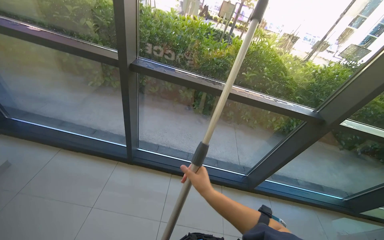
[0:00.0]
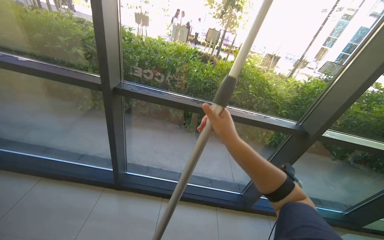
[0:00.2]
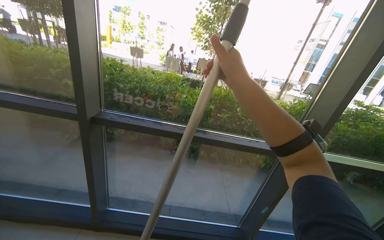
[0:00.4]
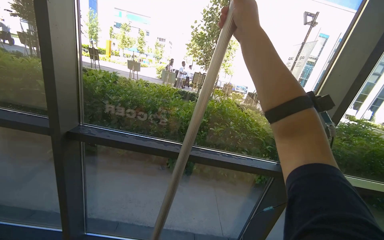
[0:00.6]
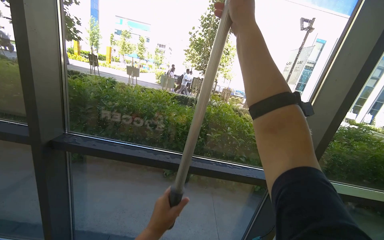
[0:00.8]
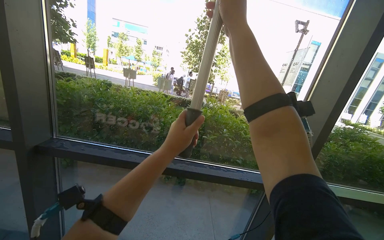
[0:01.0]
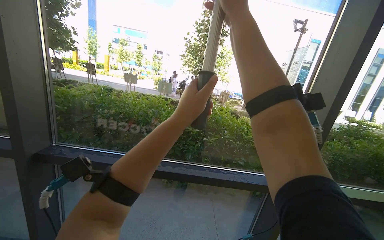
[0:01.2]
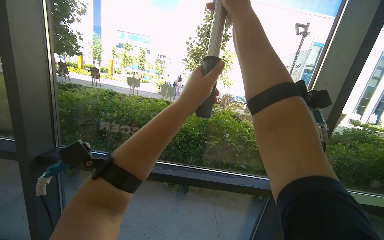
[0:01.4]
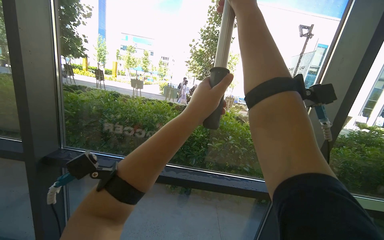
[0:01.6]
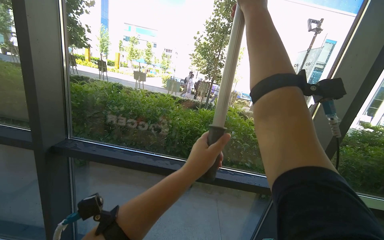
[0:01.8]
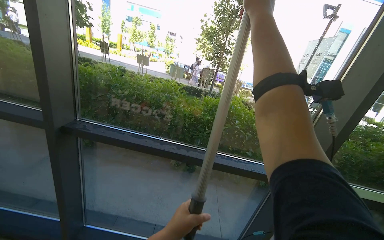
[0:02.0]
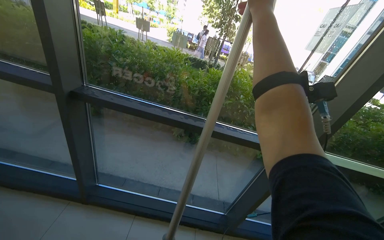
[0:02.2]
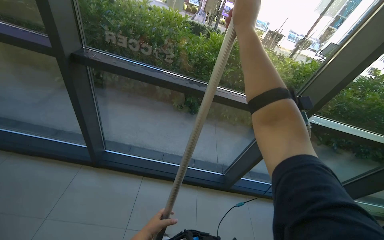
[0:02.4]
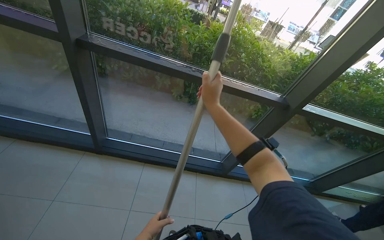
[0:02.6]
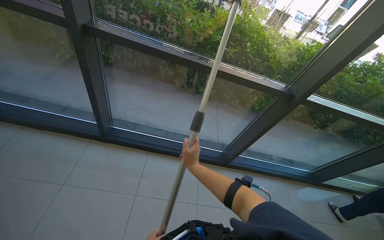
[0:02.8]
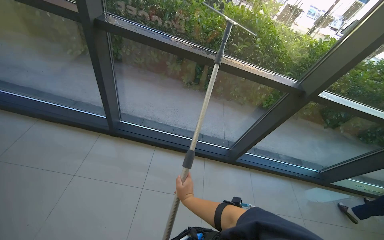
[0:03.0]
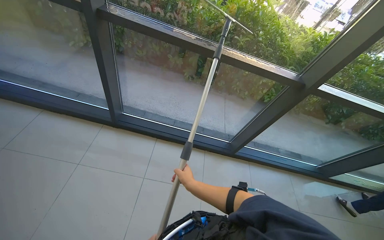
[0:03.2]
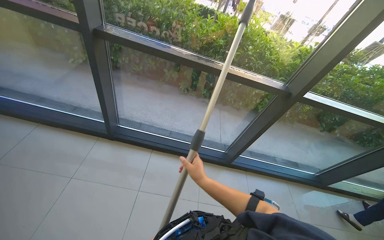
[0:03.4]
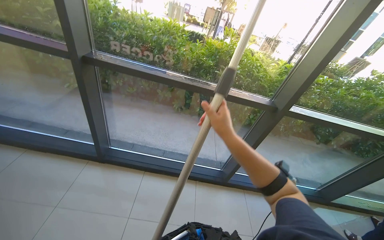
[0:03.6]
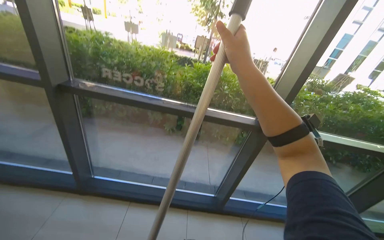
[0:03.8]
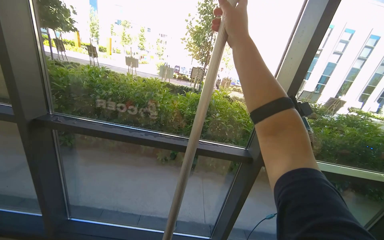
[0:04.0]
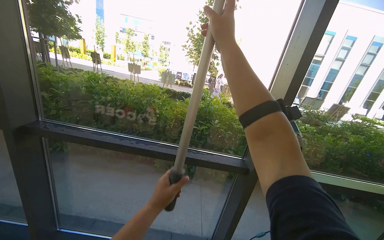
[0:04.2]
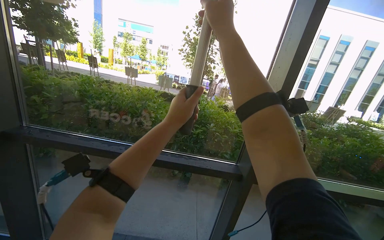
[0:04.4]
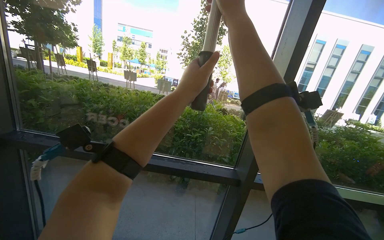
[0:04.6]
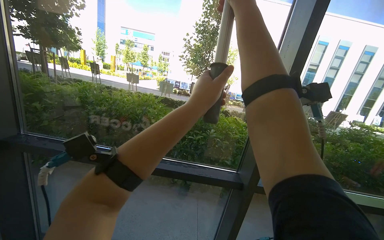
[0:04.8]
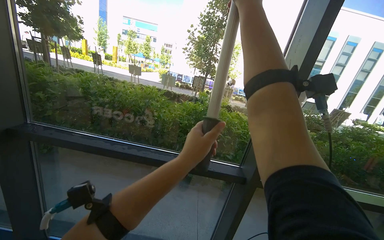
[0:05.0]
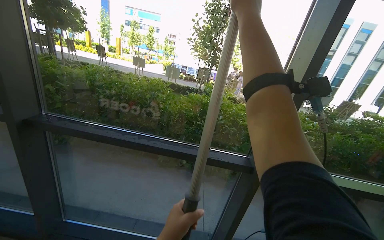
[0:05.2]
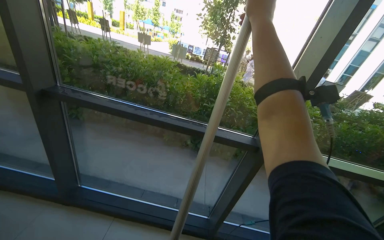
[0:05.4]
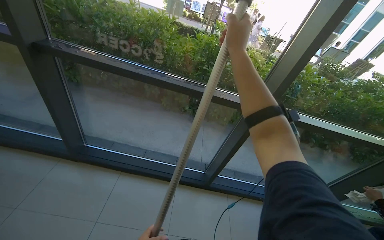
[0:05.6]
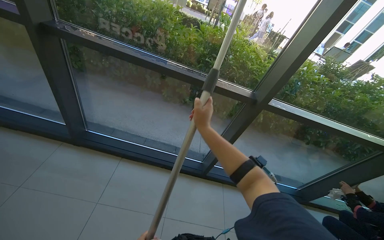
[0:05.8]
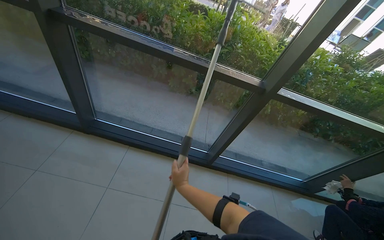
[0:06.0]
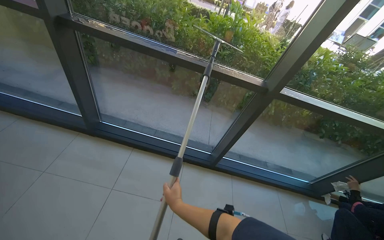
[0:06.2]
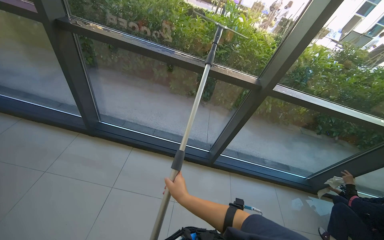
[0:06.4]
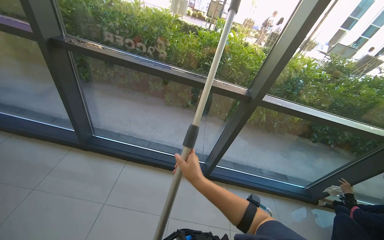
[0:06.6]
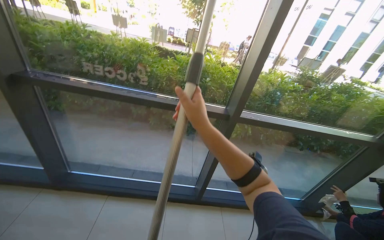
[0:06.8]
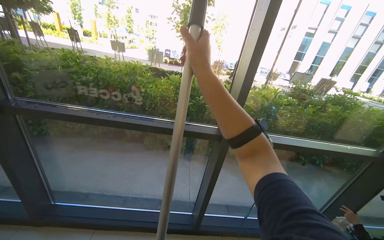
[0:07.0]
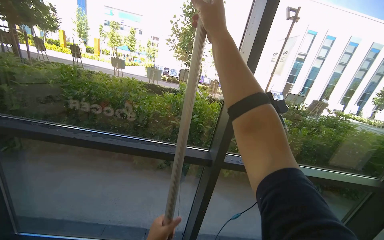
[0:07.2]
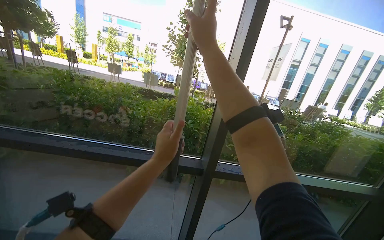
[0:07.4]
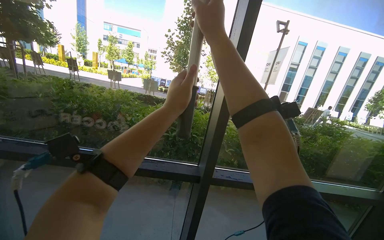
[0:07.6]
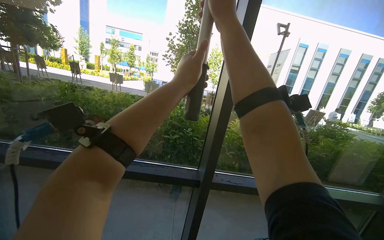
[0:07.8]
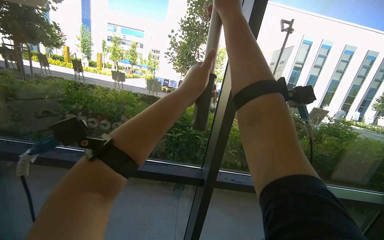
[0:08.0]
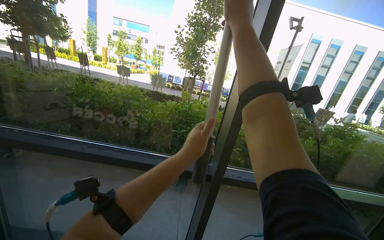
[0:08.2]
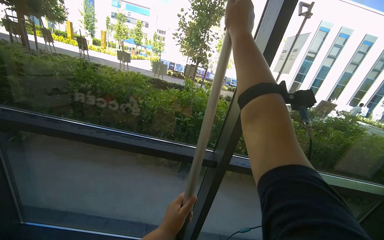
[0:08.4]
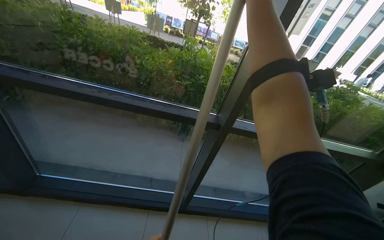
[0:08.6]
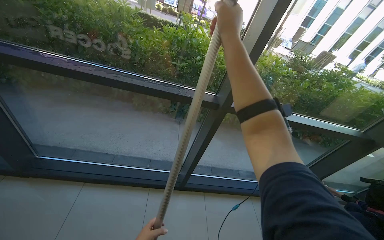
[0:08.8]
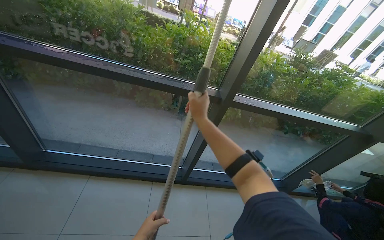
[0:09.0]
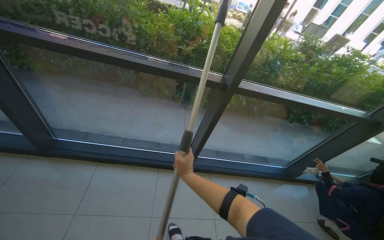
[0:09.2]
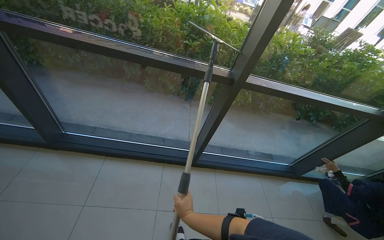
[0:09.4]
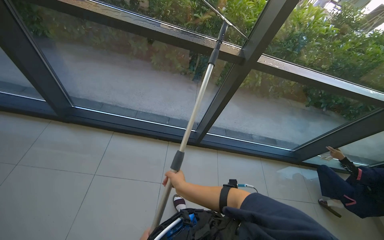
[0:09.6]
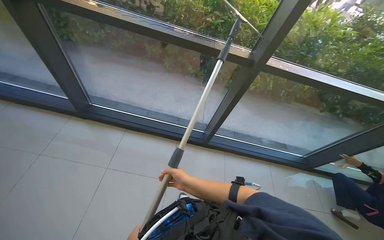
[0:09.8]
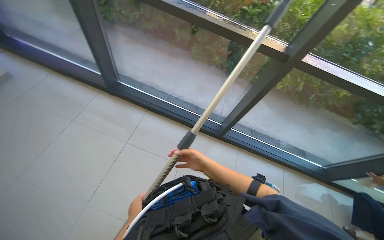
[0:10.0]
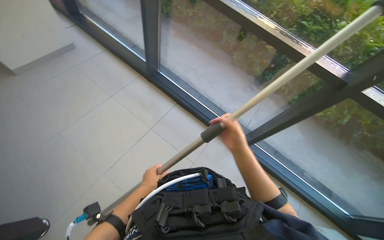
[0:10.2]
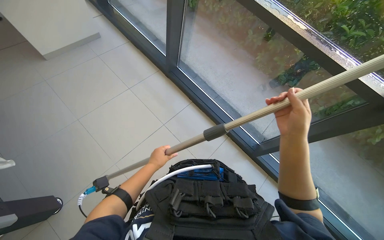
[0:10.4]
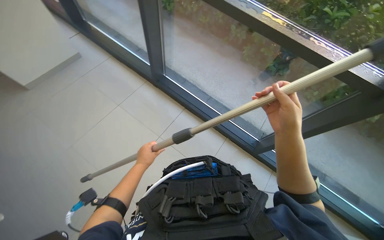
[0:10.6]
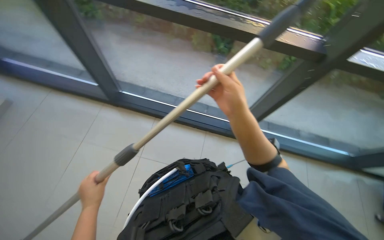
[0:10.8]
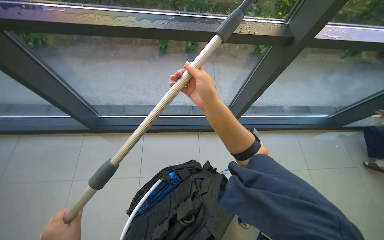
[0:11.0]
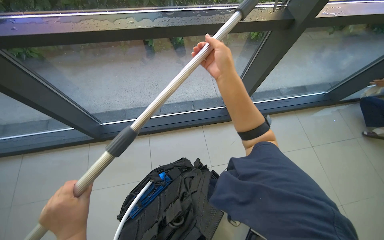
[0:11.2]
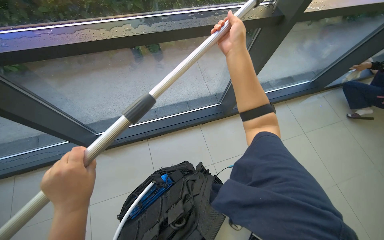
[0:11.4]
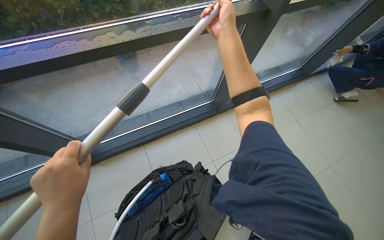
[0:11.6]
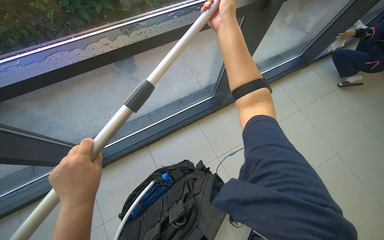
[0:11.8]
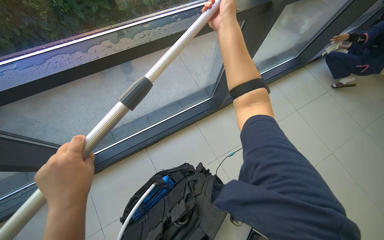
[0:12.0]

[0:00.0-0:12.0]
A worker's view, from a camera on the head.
Job: cleaning windows.
The whole recording: Cleaning glass panels and frames. The worker cleans the glass panels and their frames using a squeegee on a pole and a cloth.
0:00.0 to 0:01.6: The camera pitches upward, by approximately 25 degrees. The right hand heads up the picture and to the right, covering approximately 80 cm.
0:01.6 to 0:03.0: The view tilts roughly 35 degrees downward. The right hand heads down the picture and to the left, covering roughly 90 cm.
0:03.0 to 0:04.4: The camera travels to the right, some 50 cm. The view tilts approximately 30 degrees upward.
0:04.4 to 0:06.0: The camera pitches downward, by approximately 30 degrees.
0:06.0 to 0:07.6: The view tips upward by roughly 30 degrees. The right hand is displaced up the picture and to the right by approximately 90 cm.
0:07.6 to 0:09.0: The view tilts roughly 25 degrees downward. The right hand is displaced down the picture by roughly 40 cm.
0:09.0 to 0:10.4: The head turns to the left by approximately 50 degrees. The view tips downward by roughly 15 degrees.
0:10.4 to 0:12.0: The head rotates some 50 degrees to the right.

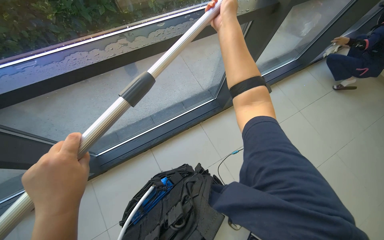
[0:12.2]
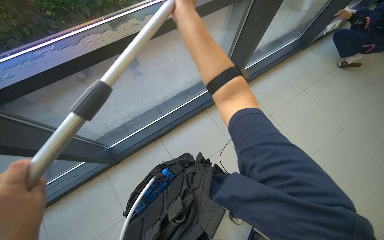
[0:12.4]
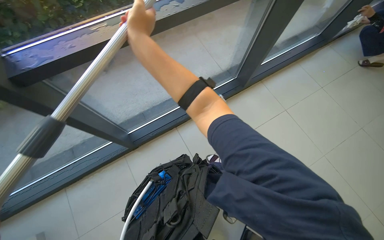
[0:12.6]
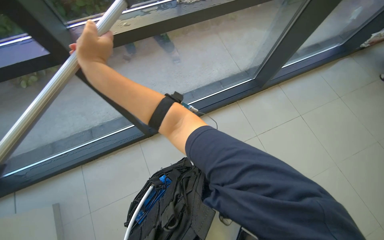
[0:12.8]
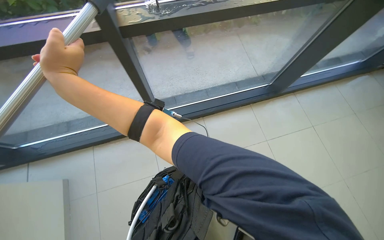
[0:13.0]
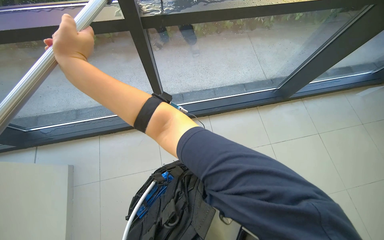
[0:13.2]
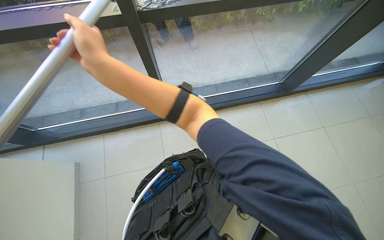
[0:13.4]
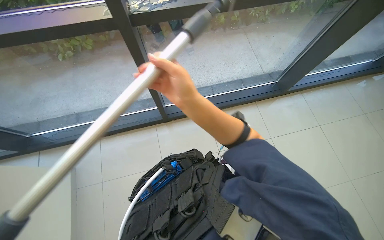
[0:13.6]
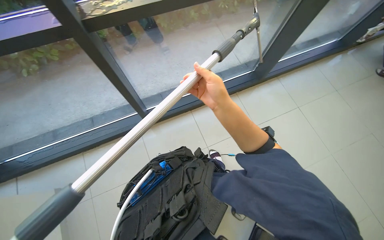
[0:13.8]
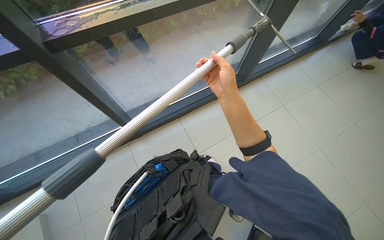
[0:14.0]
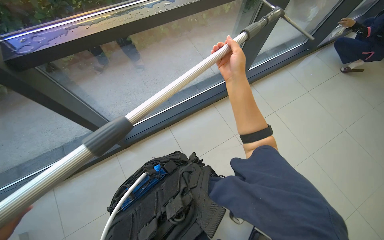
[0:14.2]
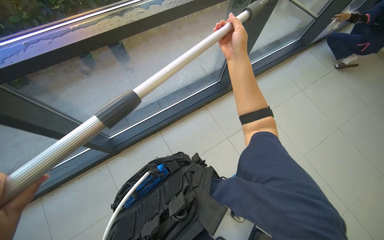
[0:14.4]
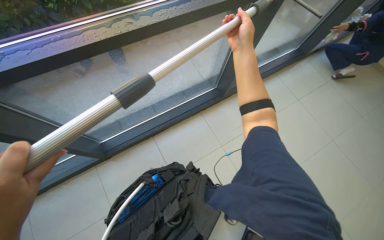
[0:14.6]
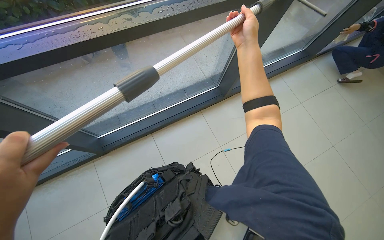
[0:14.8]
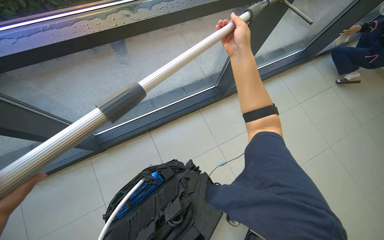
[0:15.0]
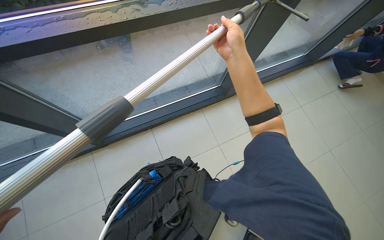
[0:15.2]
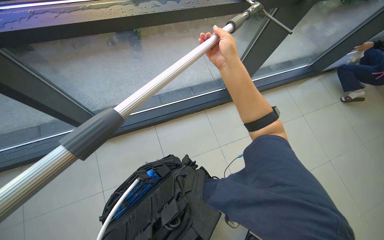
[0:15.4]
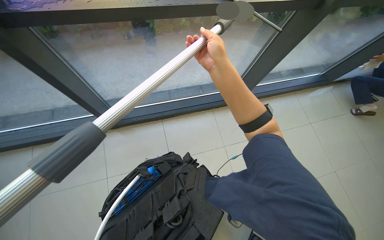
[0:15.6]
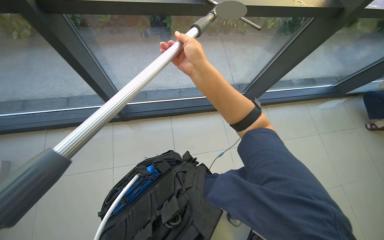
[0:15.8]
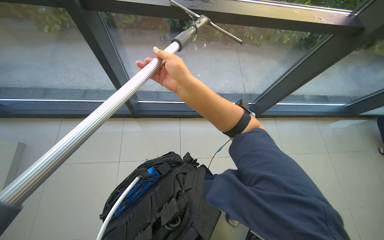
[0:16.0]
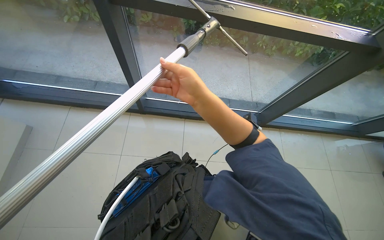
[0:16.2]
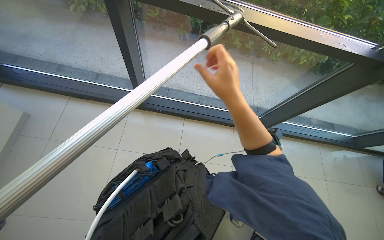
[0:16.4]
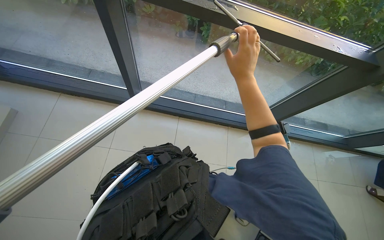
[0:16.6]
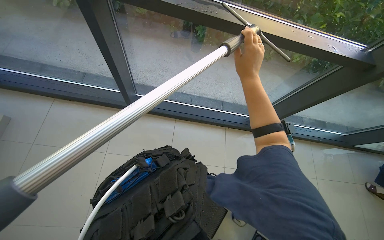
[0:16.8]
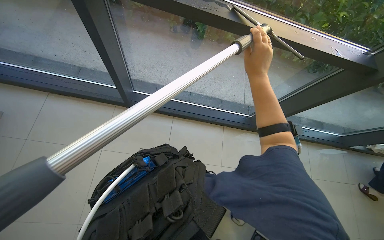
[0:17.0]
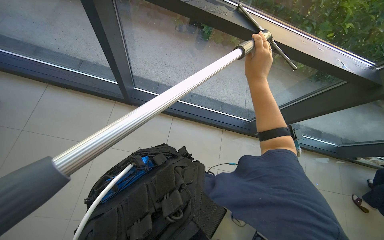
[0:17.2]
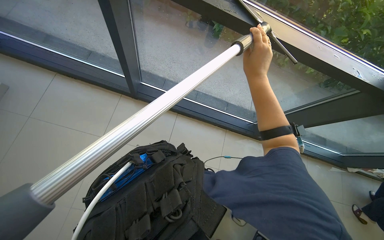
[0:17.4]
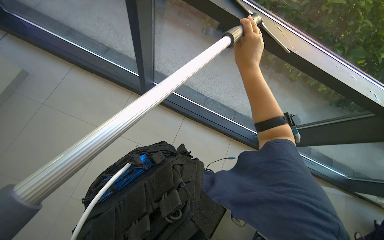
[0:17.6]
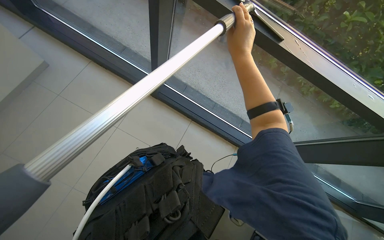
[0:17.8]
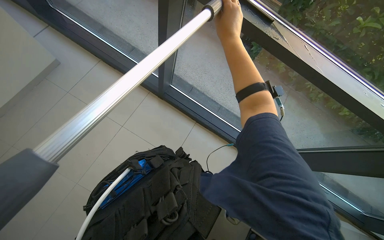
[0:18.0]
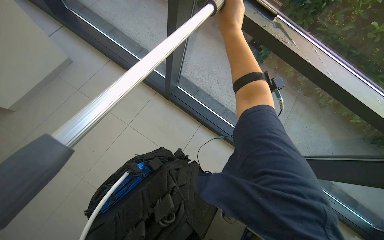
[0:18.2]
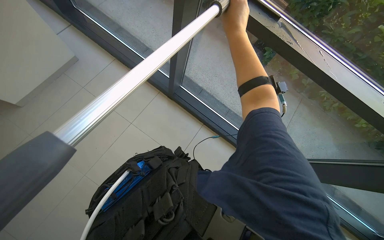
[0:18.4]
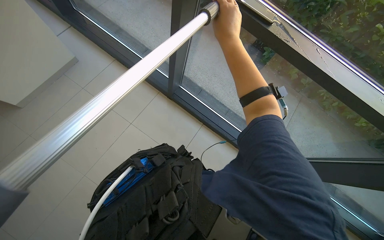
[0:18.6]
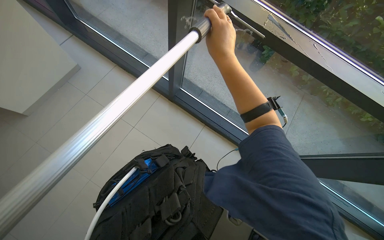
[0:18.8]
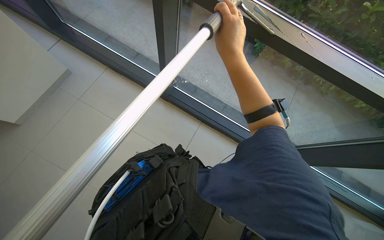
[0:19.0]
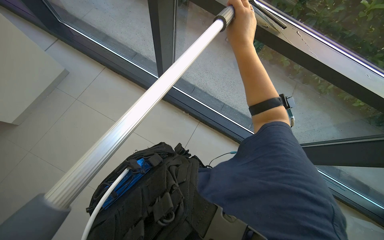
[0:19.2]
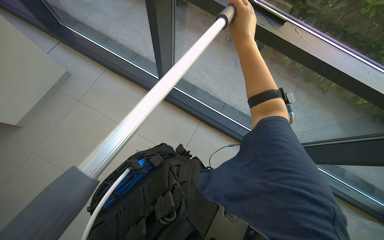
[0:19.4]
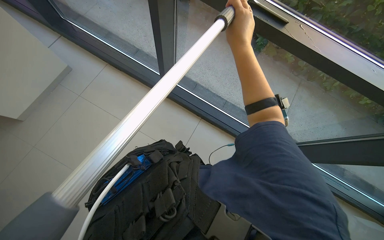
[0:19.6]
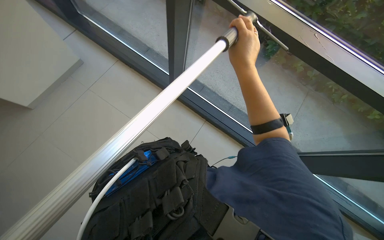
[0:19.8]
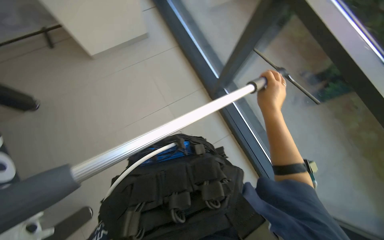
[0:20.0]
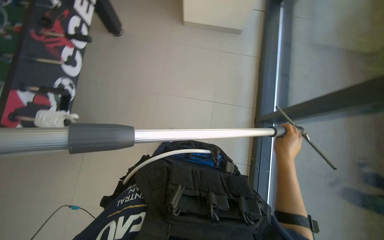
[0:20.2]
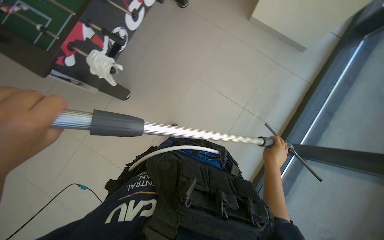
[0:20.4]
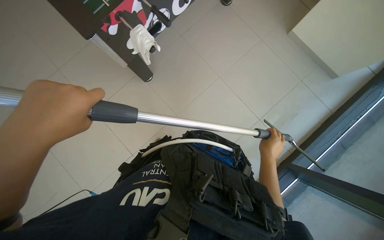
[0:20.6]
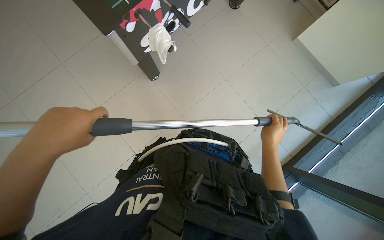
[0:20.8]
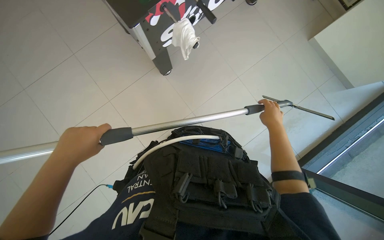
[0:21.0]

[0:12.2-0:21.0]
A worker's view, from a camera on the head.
Job: cleaning windows.
The whole recording: Cleaning glass panels and frames. The worker cleans the glass panels and their frames using a squeegee on a pole and a cloth.
0:12.2 to 0:13.6: The wearer moves some 50 cm.
0:15.2 to 0:16.6: Everything in view rotates about 35 degrees clockwise. The right hand goes to the left and returns, approximately 35 cm each way.
0:16.6 to 0:18.0: The right hand heads up the picture, covering roughly 20 cm.
0:19.6 to 0:21.0: The wearer looks some 75 degrees further to the left.
